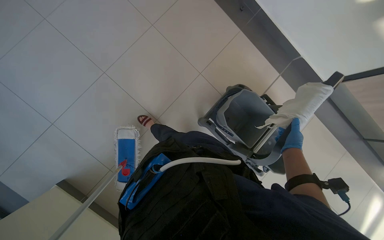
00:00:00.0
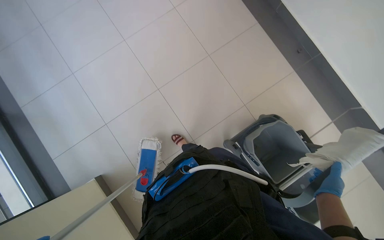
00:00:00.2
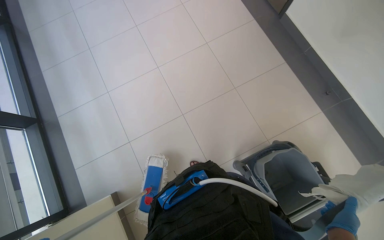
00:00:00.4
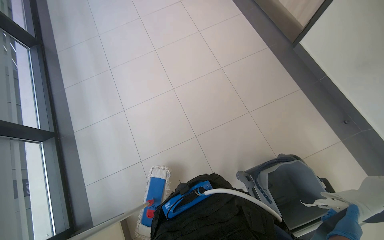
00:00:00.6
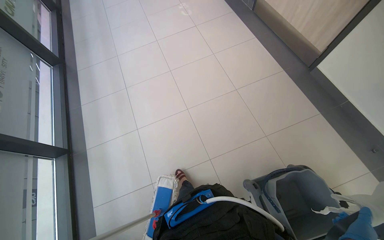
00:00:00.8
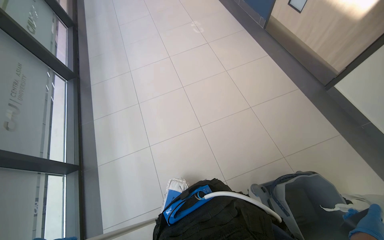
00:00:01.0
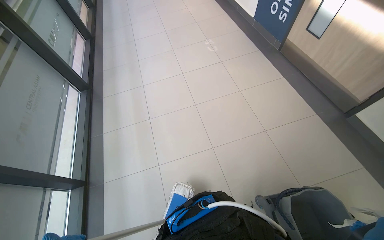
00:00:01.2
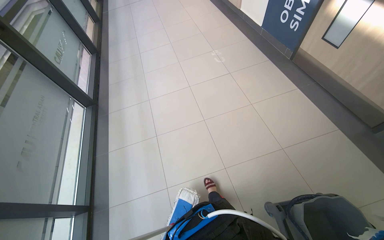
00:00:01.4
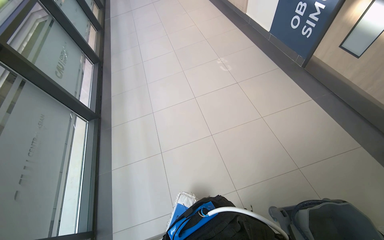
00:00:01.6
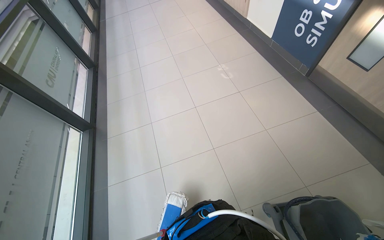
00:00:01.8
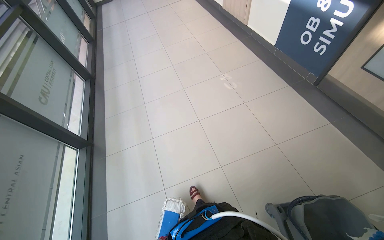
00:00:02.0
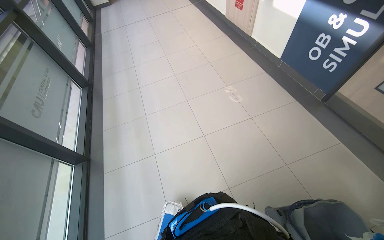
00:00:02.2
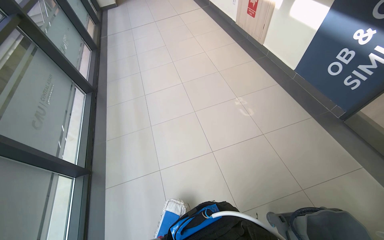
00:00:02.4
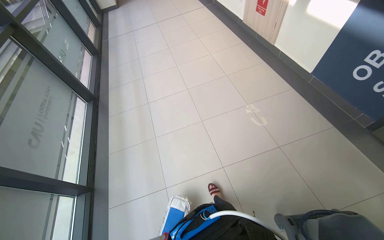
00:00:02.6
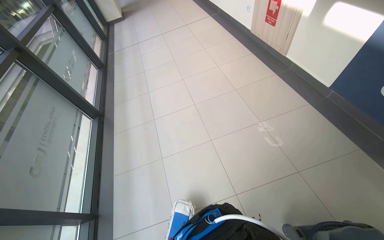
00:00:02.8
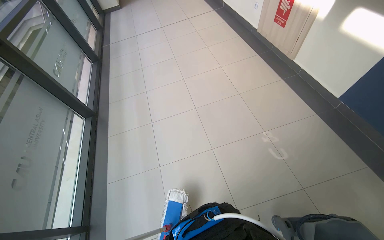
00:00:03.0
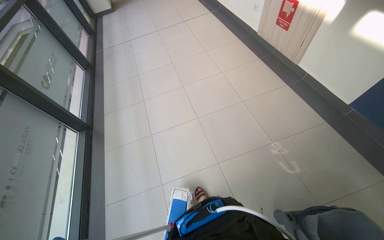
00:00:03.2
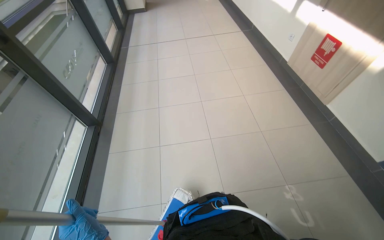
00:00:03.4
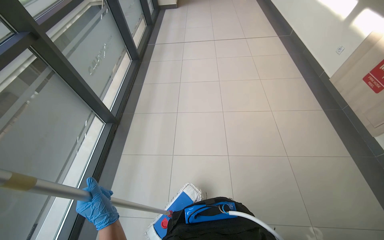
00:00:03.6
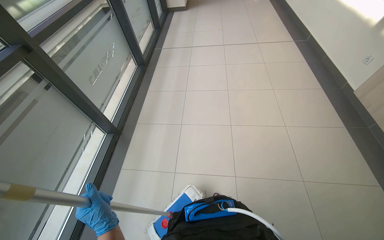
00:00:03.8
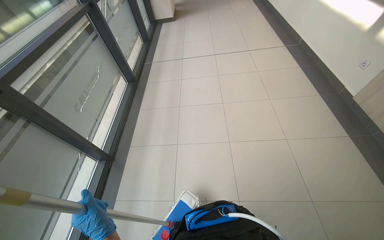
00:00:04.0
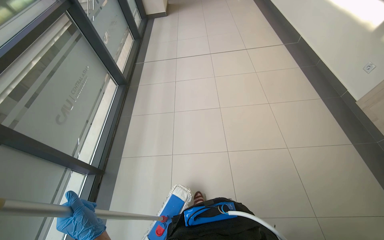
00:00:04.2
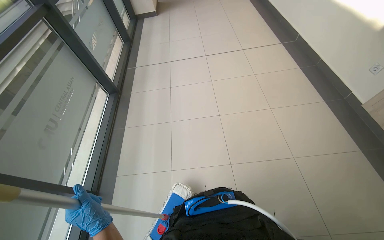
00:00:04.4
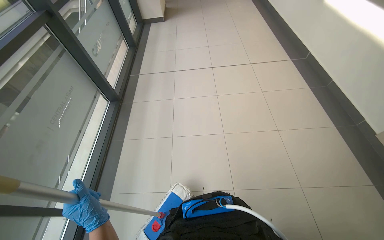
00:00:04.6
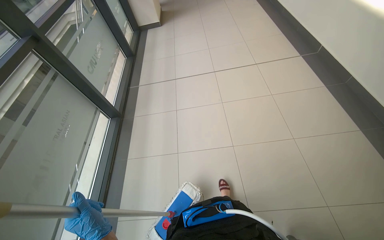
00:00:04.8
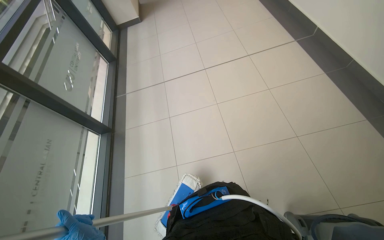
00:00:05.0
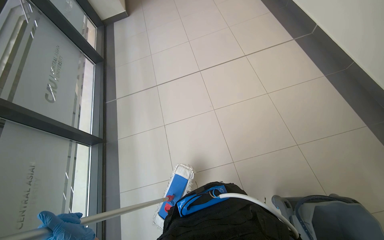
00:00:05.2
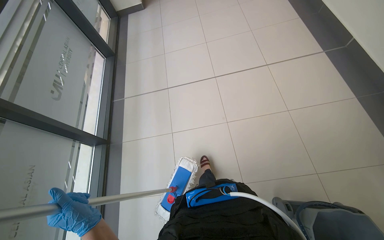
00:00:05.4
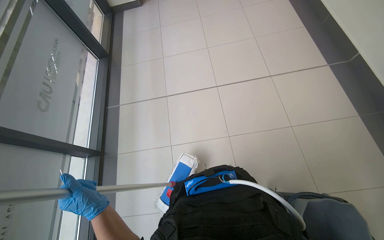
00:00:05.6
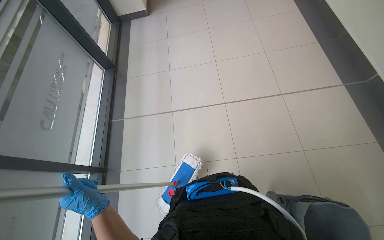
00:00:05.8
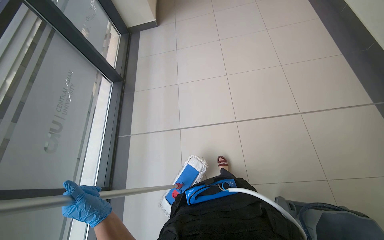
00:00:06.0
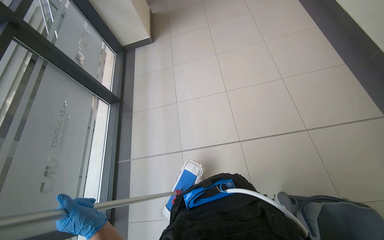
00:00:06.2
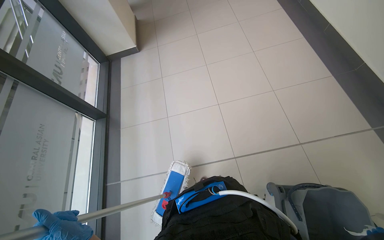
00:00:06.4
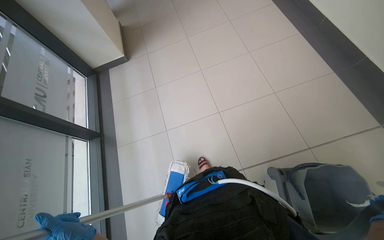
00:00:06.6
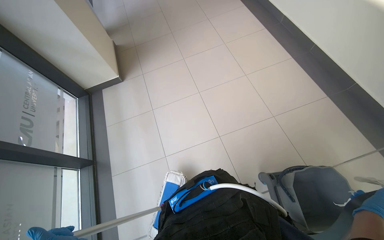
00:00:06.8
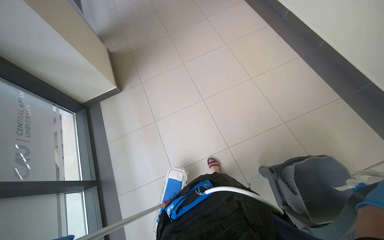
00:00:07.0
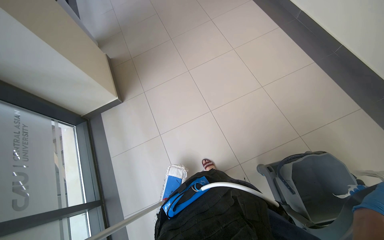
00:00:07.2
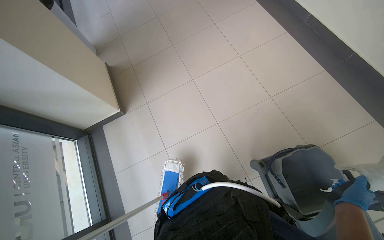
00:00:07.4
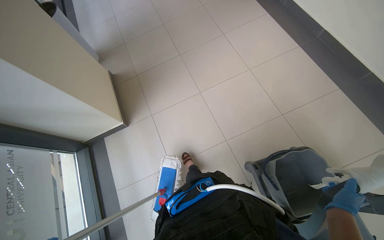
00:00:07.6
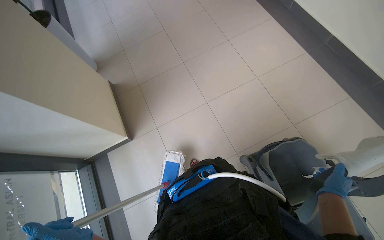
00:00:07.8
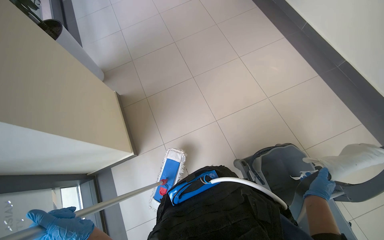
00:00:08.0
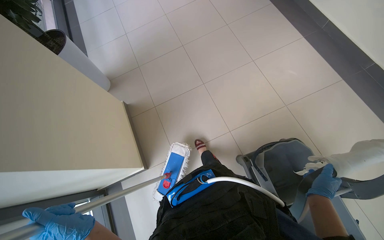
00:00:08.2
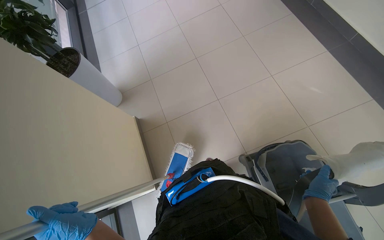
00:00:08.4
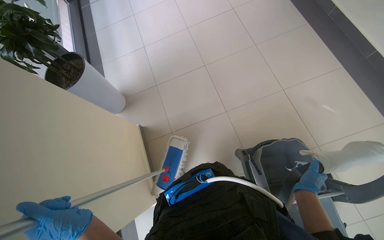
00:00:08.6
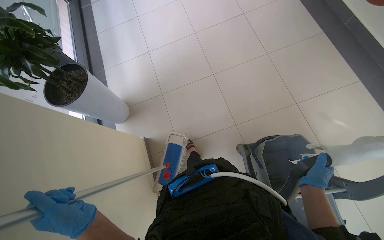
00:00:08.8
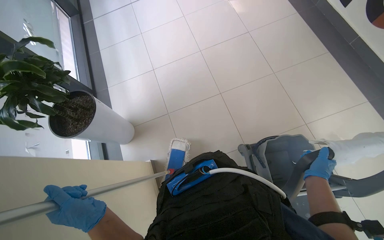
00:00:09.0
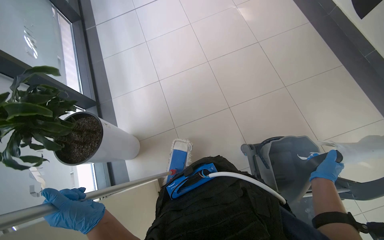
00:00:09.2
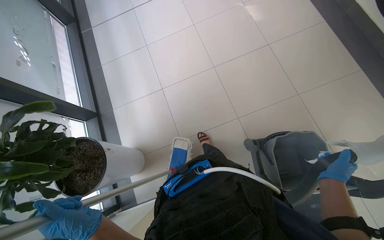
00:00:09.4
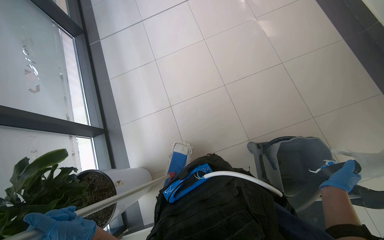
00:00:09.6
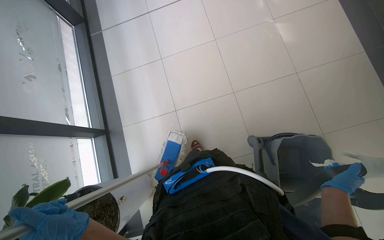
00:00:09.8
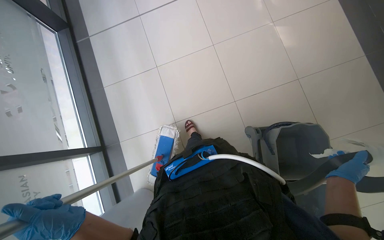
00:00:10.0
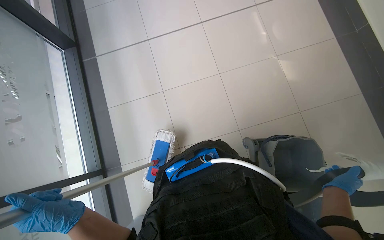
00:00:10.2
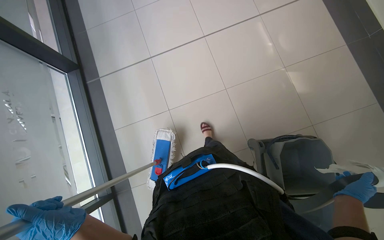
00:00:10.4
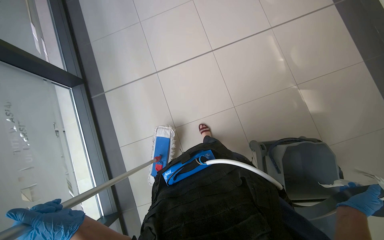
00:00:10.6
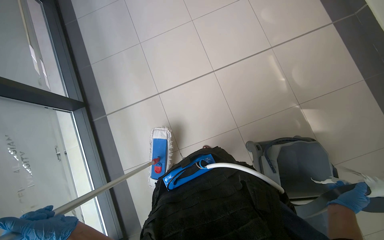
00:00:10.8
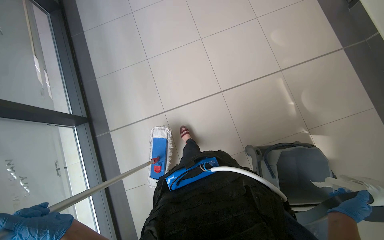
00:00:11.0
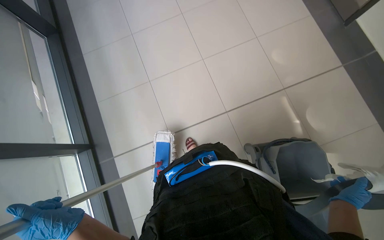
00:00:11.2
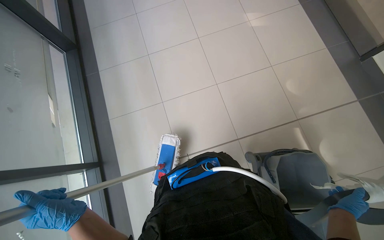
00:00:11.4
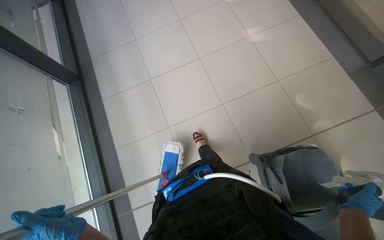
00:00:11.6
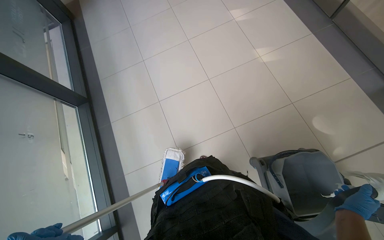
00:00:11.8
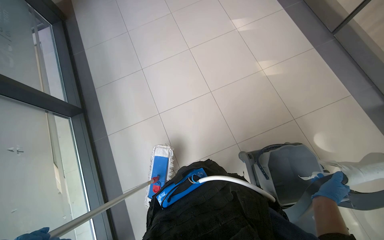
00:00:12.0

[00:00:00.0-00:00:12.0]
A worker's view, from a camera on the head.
Job: mopping floor.
The whole recording: Mopping the floor. The worker mops the floor using a mop and a cleaning cart.
00:00:00.0 to 00:00:01.6: The wearer moves roughly 70 cm. The wearer looks some 25 degrees further to the left. The wearer looks some 25 degrees further upward.
00:00:01.6 to 00:00:03.0: The camera travels approximately 1.5 m.
00:00:03.0 to 00:00:04.4: The camera is carried about 1.5 m.
00:00:04.4 to 00:00:06.0: The head travels roughly 1.5 m.
00:00:06.0 to 00:00:07.6: The wearer moves approximately 90 cm. The wearer looks roughly 20 degrees further to the right.
00:00:09.0 to 00:00:10.4: The camera travels approximately 90 cm.
00:00:10.4 to 00:00:12.0: The view tips upward by approximately 25 degrees.

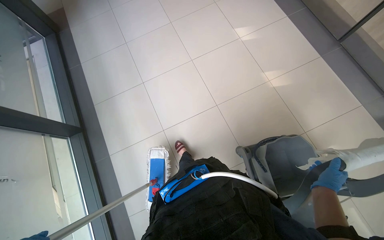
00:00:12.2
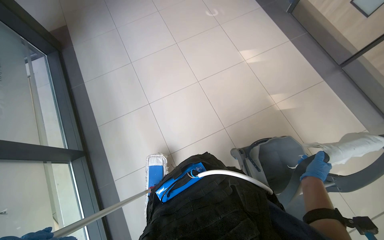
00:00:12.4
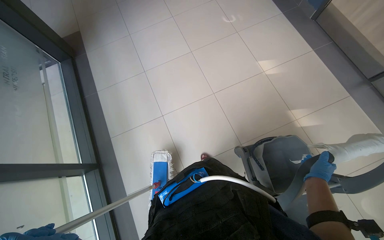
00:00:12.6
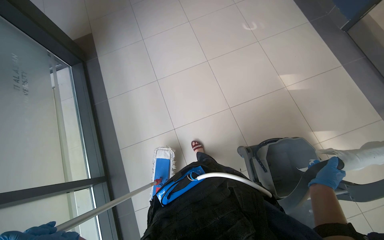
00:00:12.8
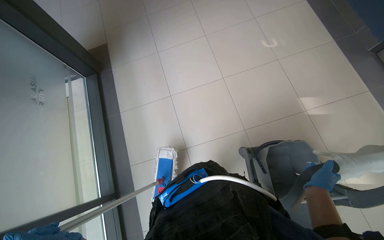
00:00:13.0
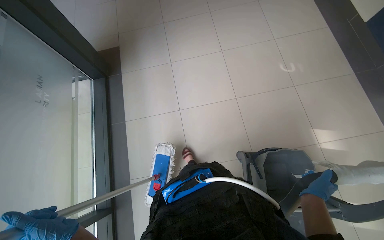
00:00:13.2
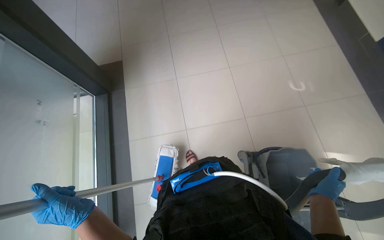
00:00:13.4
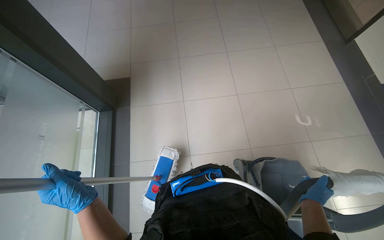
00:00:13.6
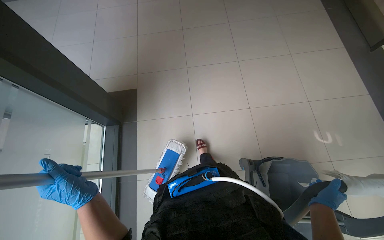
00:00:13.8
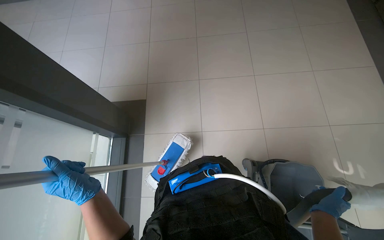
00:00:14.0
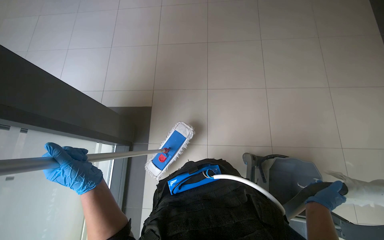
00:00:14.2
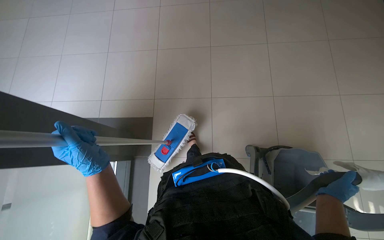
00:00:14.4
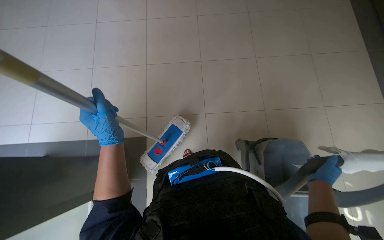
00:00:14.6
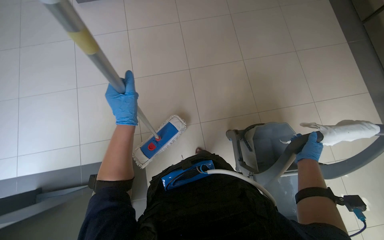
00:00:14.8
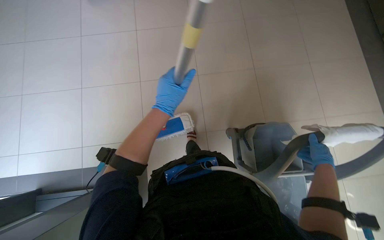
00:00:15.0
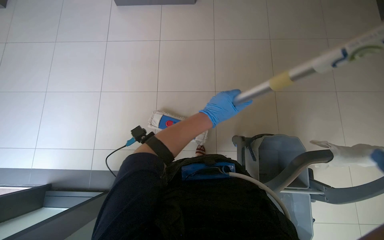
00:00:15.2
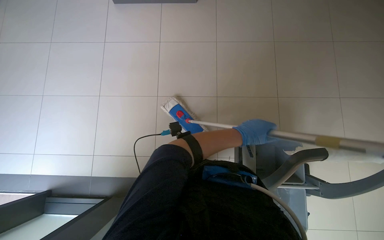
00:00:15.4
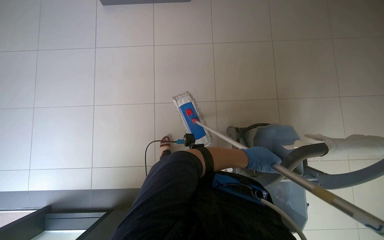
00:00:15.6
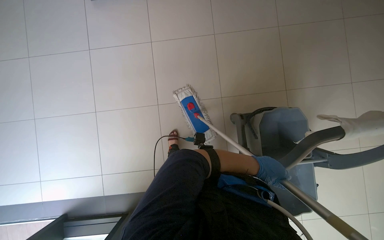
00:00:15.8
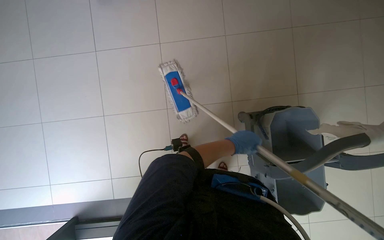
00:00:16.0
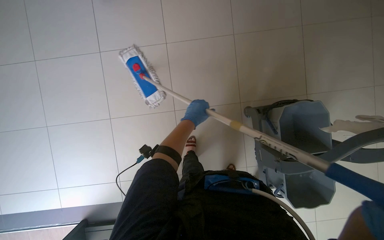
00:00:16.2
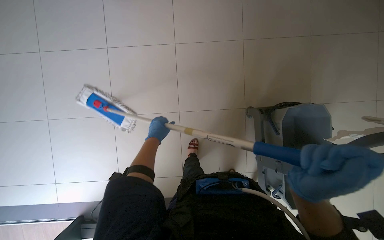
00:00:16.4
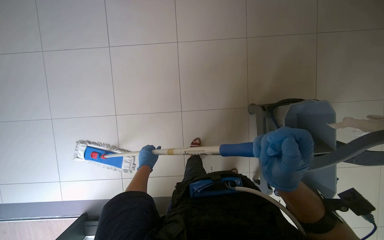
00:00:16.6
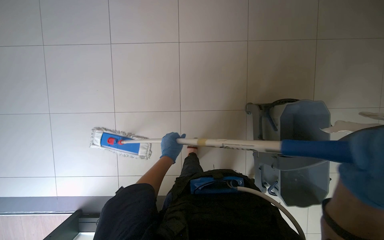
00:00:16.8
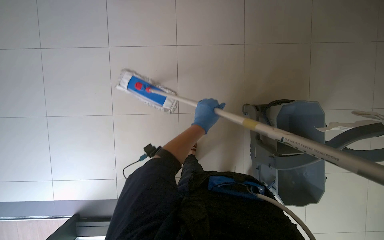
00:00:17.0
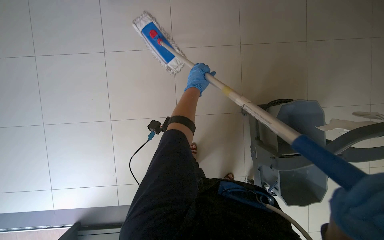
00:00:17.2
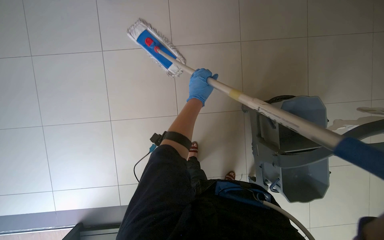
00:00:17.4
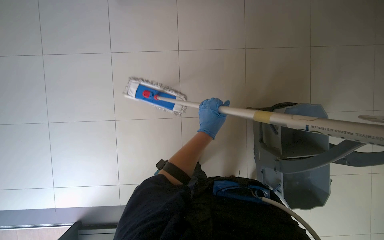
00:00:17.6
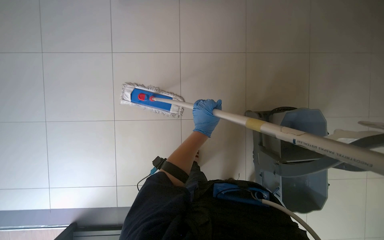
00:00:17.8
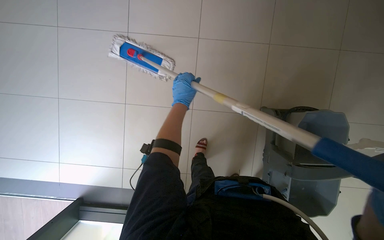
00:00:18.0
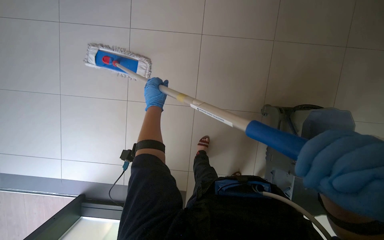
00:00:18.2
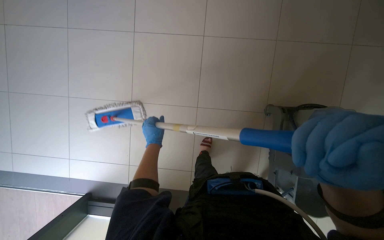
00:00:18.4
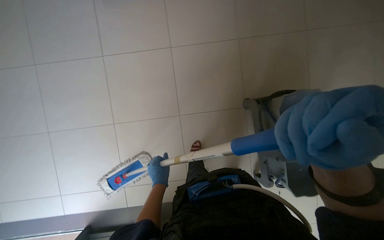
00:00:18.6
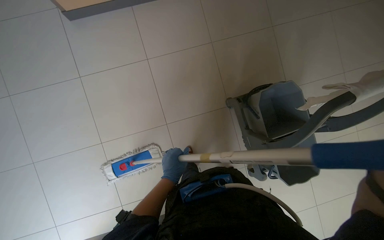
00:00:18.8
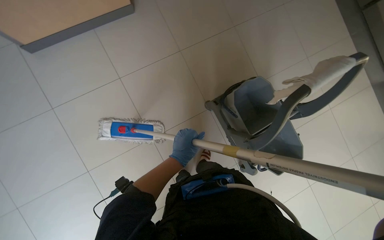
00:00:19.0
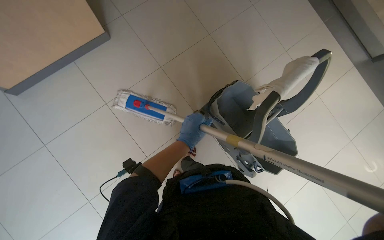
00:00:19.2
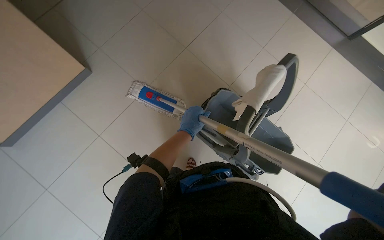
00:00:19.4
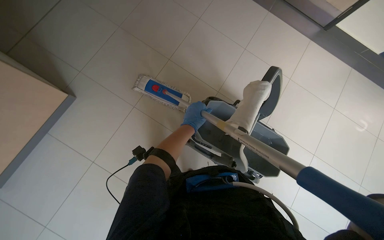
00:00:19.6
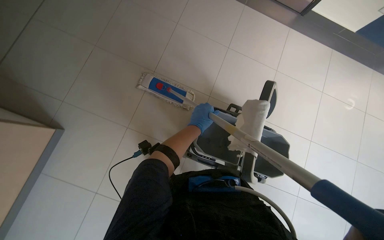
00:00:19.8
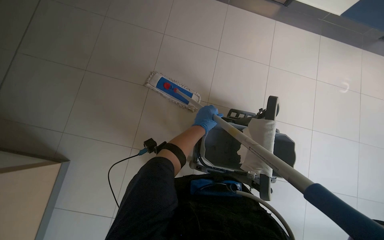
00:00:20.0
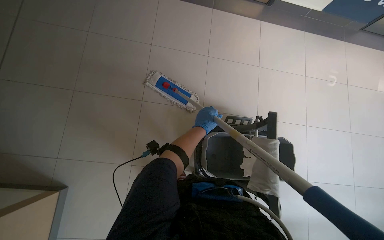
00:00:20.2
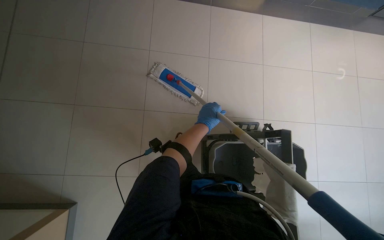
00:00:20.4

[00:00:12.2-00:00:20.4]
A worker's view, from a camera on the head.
Job: mopping floor.
The whole recording: Mopping the floor. The worker mops the floor using a mop and a cleaning cart.
00:00:12.2 to 00:00:13.8: The camera is carried some 1 m. The head rotates roughly 15 degrees to the left.
00:00:15.4 to 00:00:17.2: The scene turns about 25 degrees counterclockwise in the picture. The left hand swings left and right, roughly 50 cm each way, with 2 reversals.
00:00:17.2 to 00:00:18.8: The left hand goes up and down the picture, some 35 cm each way, reversing 2 times.
00:00:18.8 to 00:00:20.4: The head travels roughly 80 cm. The head rotates approximately 70 degrees to the right.
